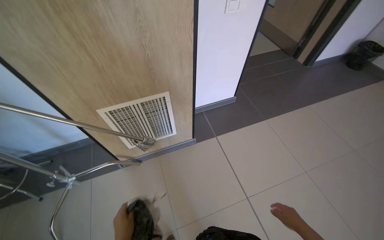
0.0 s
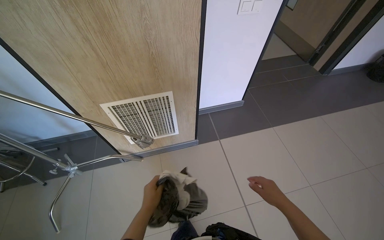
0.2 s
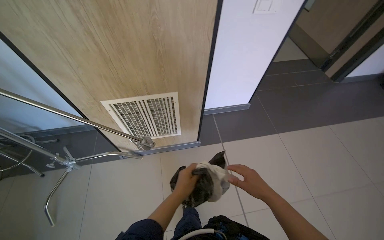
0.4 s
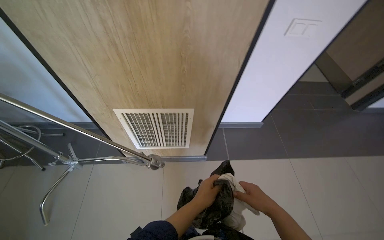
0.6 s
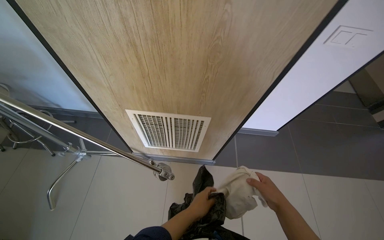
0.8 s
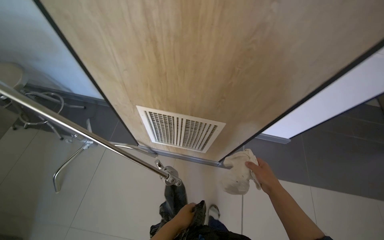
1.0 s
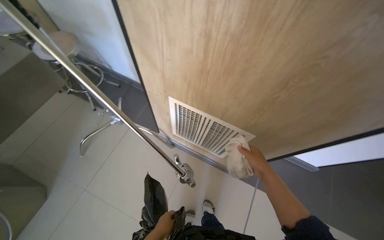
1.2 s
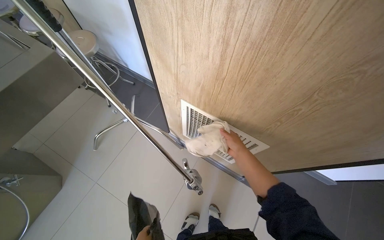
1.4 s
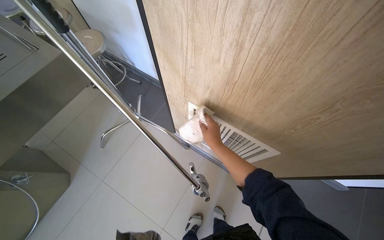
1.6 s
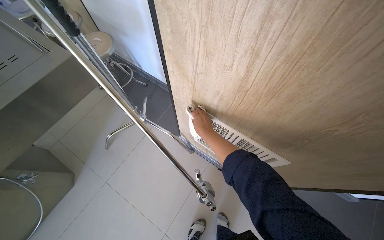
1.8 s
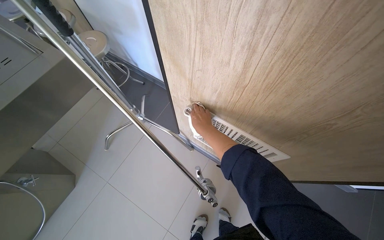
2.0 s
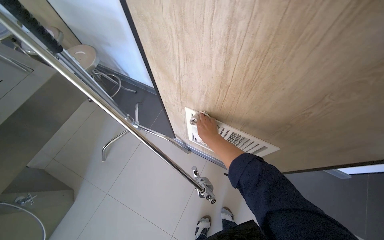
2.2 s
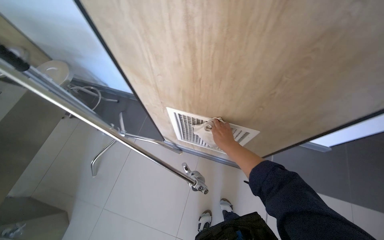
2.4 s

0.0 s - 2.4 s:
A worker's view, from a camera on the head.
Job: wiping surfaces.
The whole recording: Wiping various surfaces in the room. The worker wipes various surfaces in the room, including tables, chairs, and trays, with a white cloth.
0.0 s - 1.2 s: The wearer's head swings about 45 degrees to the left.
1.2 s - 2.4 s: The right hand shifts roughly 15 cm to the left and up the picture.

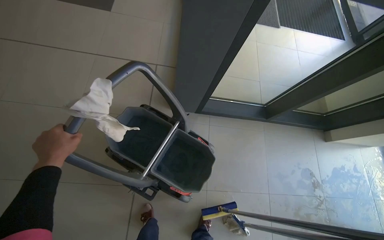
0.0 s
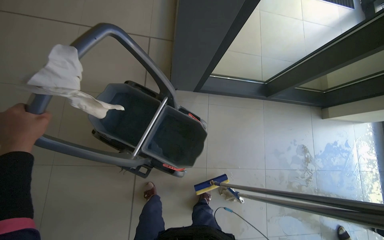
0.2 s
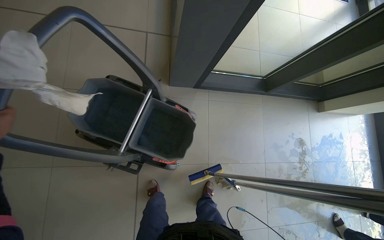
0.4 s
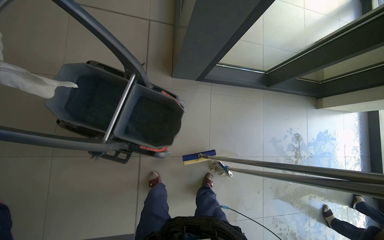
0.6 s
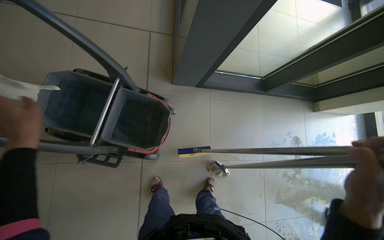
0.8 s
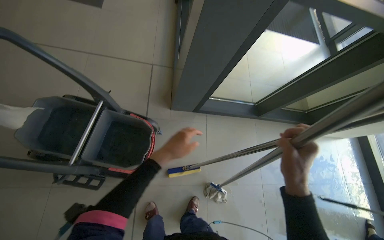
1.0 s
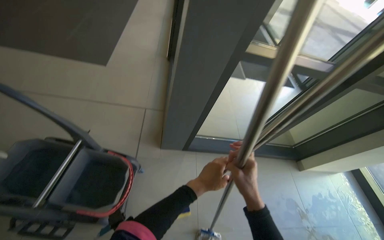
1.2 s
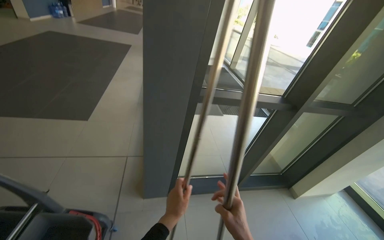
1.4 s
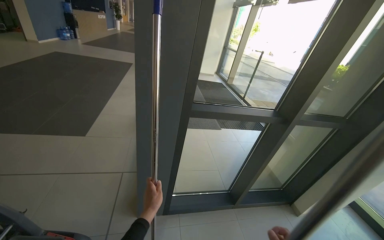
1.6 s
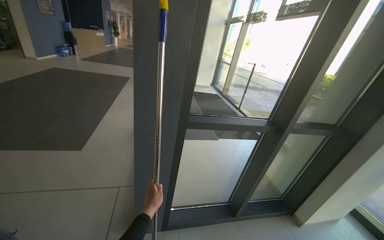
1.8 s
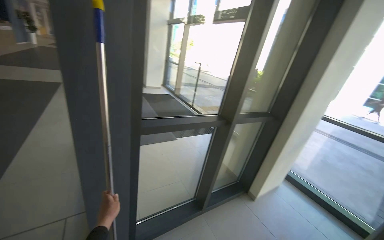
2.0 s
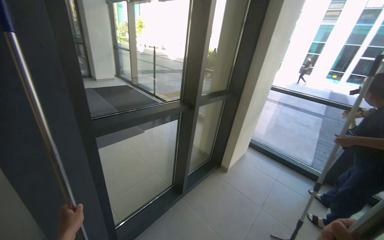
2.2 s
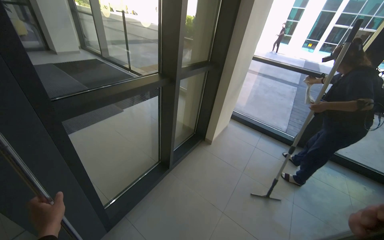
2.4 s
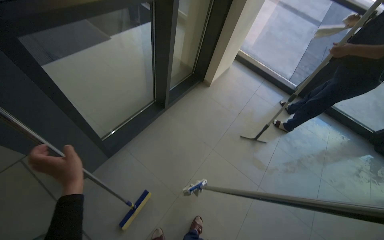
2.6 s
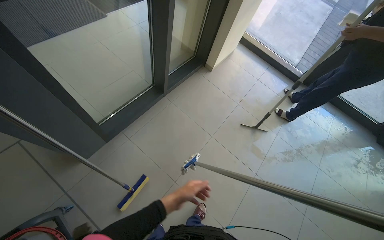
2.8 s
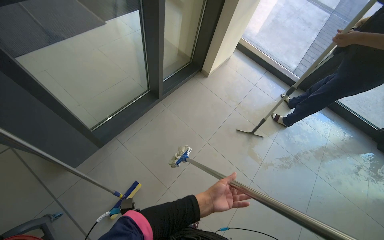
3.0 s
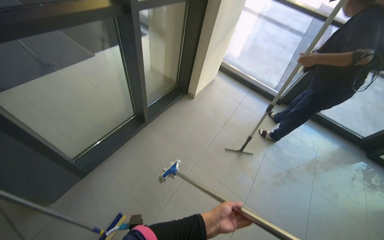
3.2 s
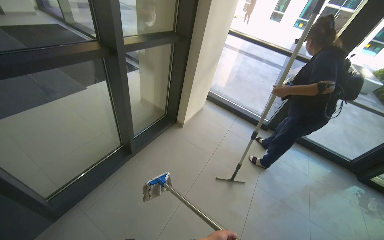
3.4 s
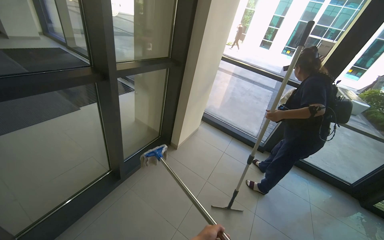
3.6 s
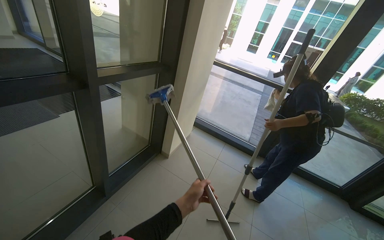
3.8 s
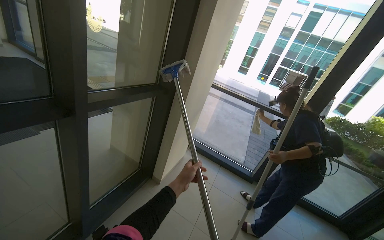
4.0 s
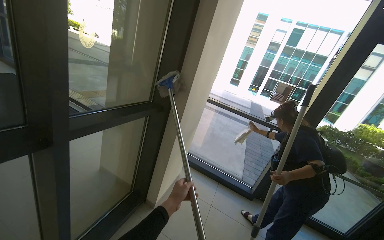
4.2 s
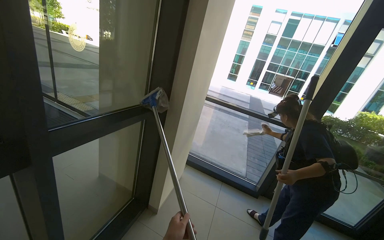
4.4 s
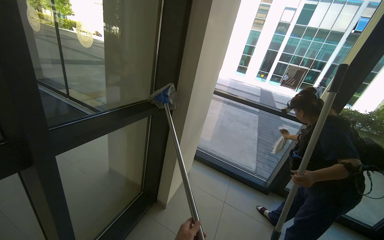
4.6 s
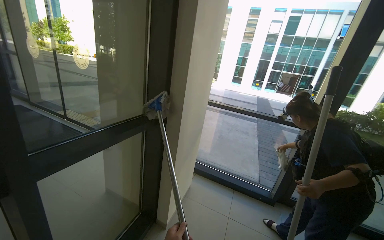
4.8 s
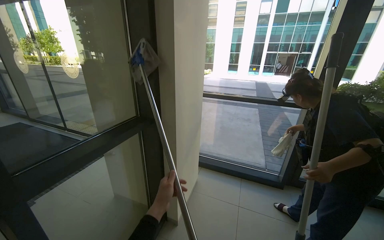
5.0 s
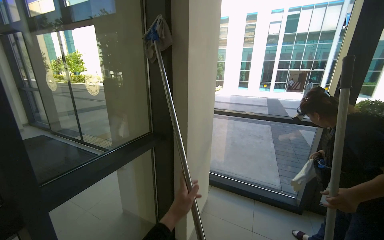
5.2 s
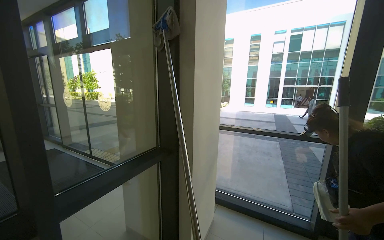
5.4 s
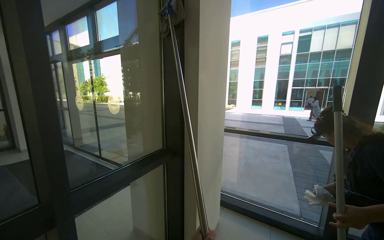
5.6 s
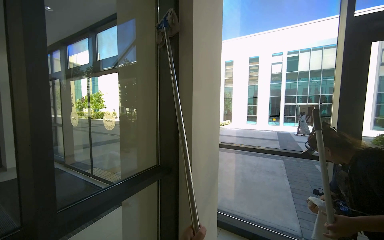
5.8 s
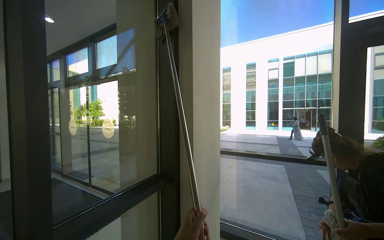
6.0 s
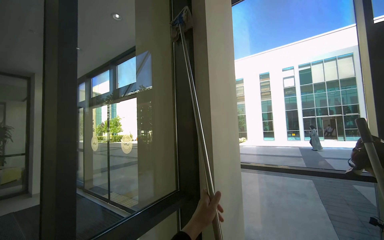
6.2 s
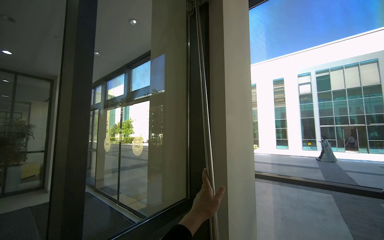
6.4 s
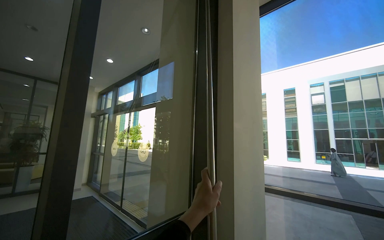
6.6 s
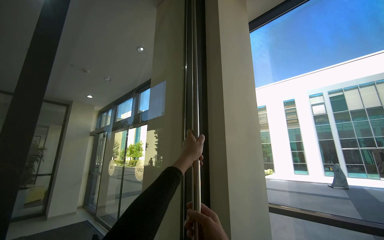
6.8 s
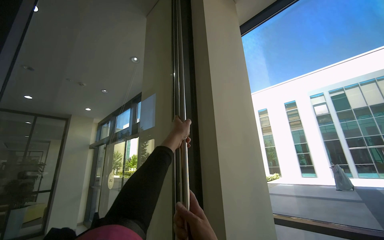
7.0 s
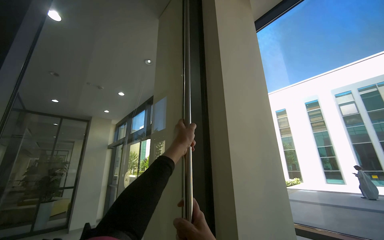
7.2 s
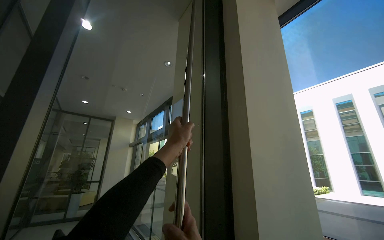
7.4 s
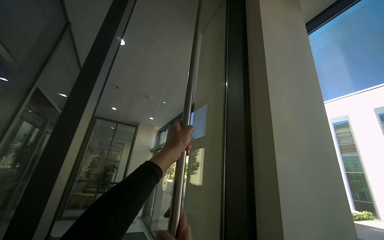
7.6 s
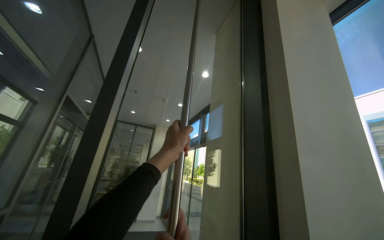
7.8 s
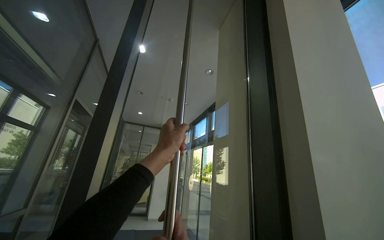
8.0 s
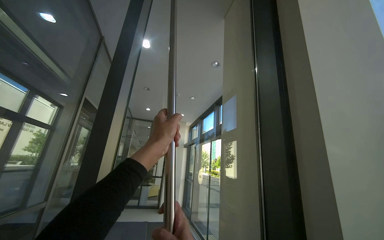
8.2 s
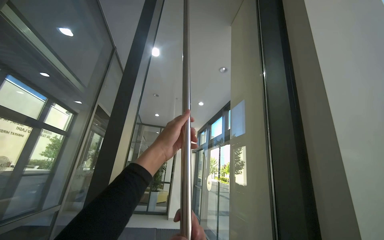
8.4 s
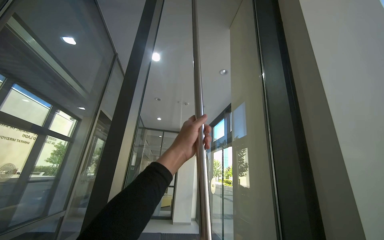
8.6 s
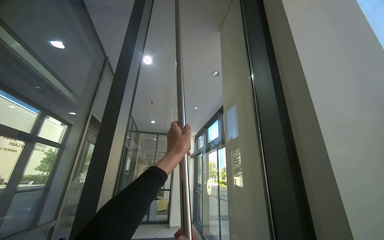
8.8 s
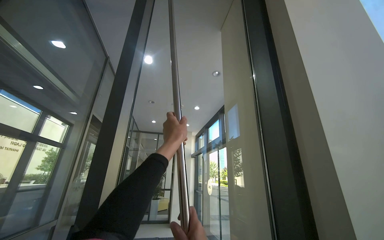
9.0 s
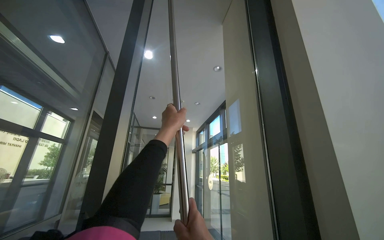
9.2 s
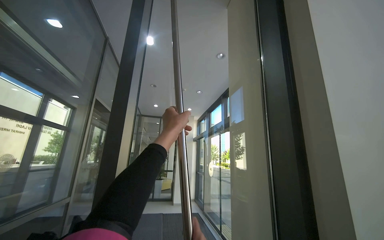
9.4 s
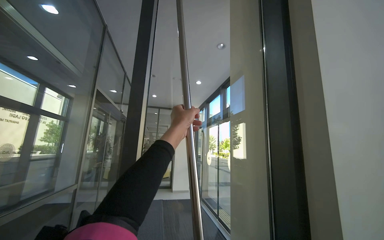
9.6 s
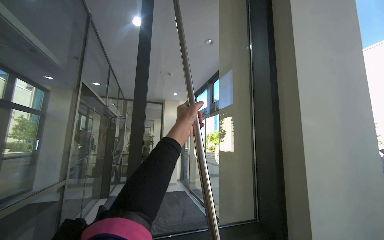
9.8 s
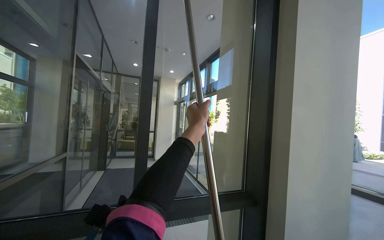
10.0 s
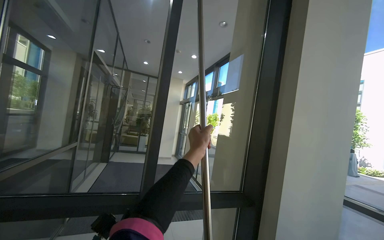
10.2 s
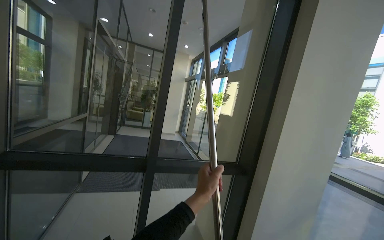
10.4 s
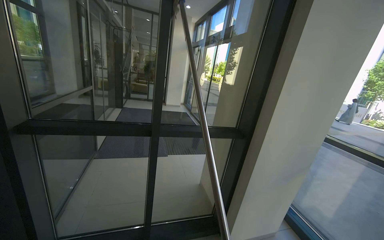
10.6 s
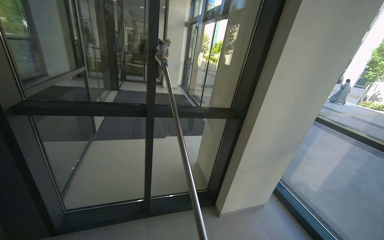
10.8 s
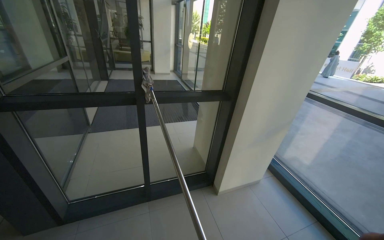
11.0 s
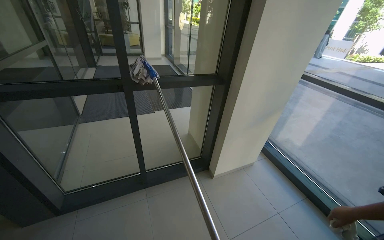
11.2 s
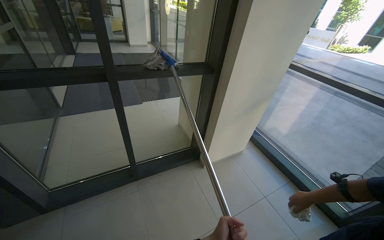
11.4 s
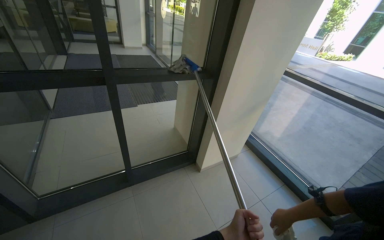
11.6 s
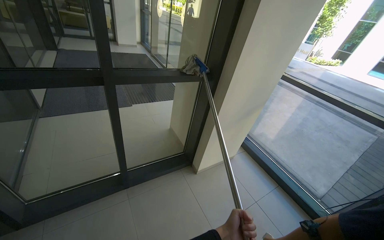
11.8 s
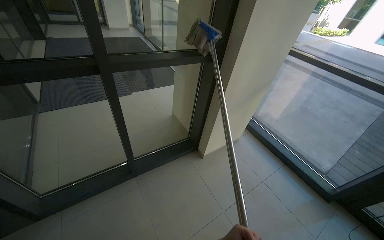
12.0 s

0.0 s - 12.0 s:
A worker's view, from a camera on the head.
Job: cleaning windows.
The whole recording: Mopping upper glass windows. The worker mops the upper sections of the glass windows with a long-handled mop.
0.0 s - 1.6 s: The head travels roughly 50 cm. The view tilts some 25 degrees upward.
1.6 s - 3.0 s: The wearer looks about 40 degrees further to the right. The camera pitches downward, by approximately 40 degrees.
3.0 s - 4.4 s: The wearer moves approximately 50 cm. The view pans to the right by approximately 15 degrees. The camera pitches upward, by roughly 35 degrees.
4.4 s - 6.0 s: The view tips upward by about 20 degrees.
6.0 s - 7.6 s: The camera is aimed some 35 degrees further to the left. The view tips upward by approximately 20 degrees.
9.0 s - 10.4 s: The view tilts some 30 degrees downward. The left hand goes approximately 30 cm down the picture.
10.4 s - 12.0 s: The head rotates about 15 degrees to the right. The camera pitches downward, by about 40 degrees.

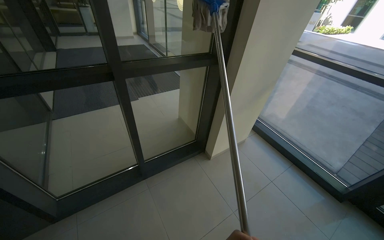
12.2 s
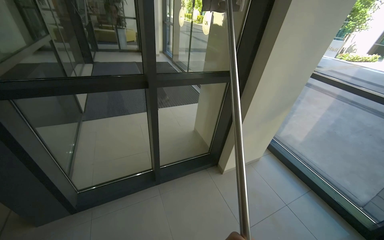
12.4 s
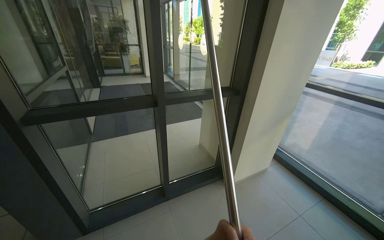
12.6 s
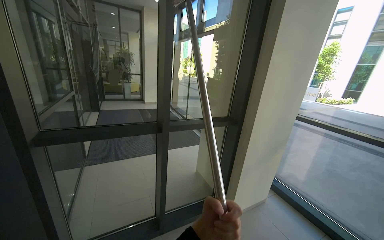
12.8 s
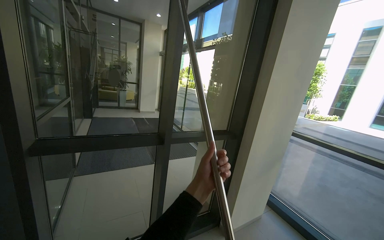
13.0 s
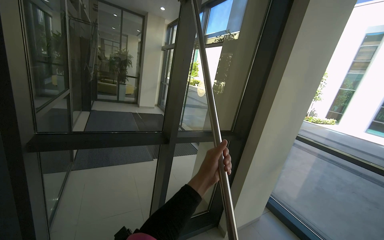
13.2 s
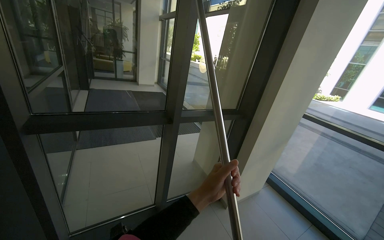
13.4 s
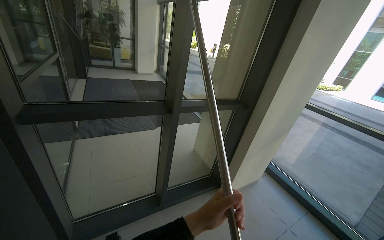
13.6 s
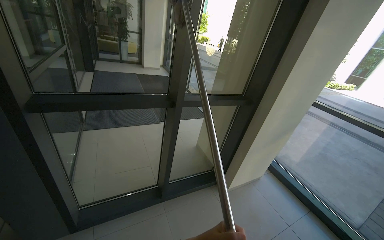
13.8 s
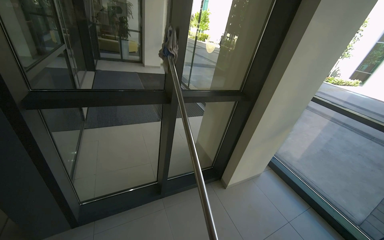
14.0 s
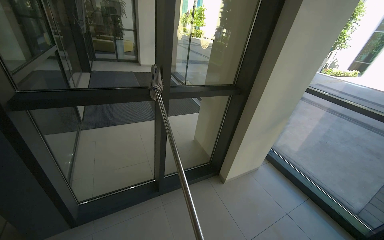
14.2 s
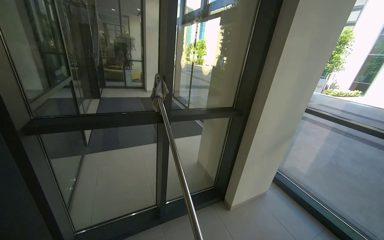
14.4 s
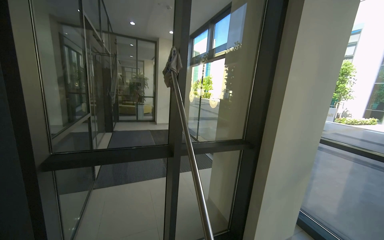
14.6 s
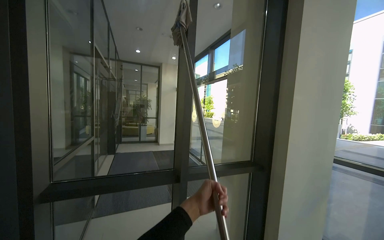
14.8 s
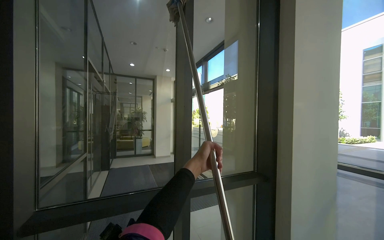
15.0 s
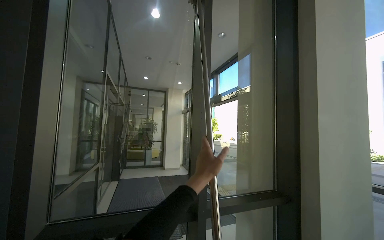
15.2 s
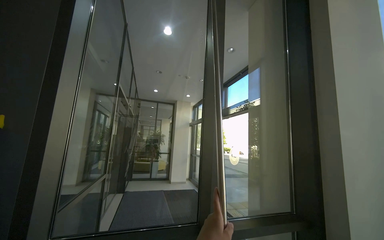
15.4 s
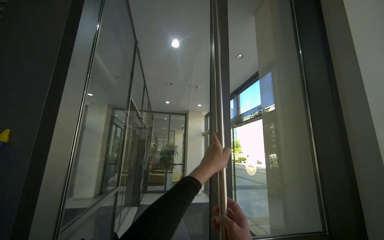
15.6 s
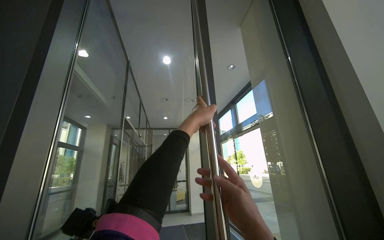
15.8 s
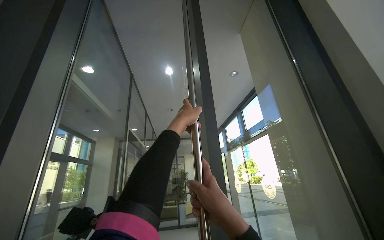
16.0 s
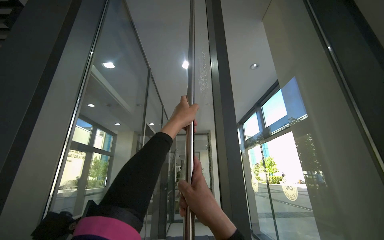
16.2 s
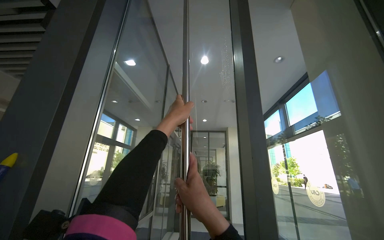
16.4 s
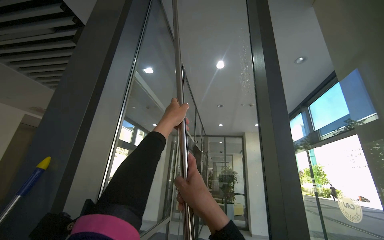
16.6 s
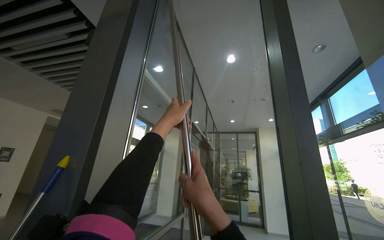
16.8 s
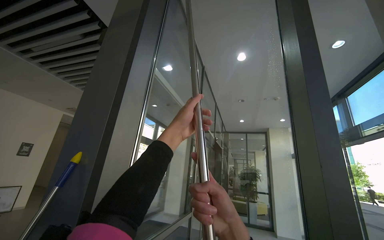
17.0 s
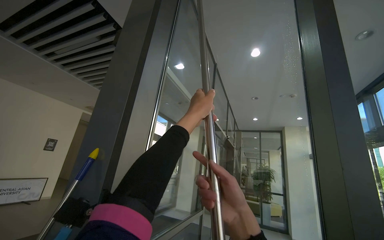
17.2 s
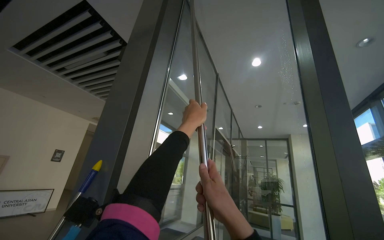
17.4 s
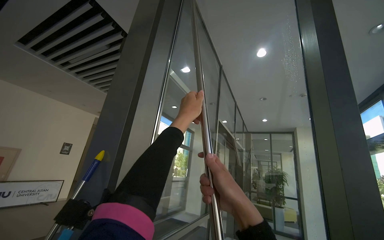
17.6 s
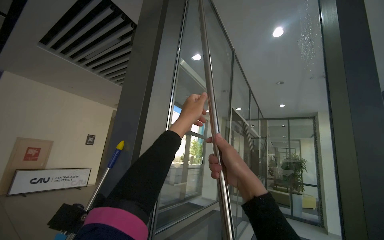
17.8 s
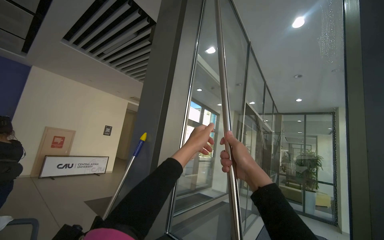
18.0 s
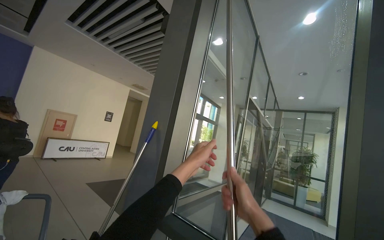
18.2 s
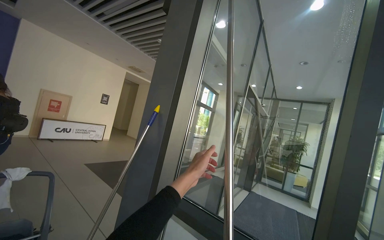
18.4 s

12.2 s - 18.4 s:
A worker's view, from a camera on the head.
Job: cleaning windows.
The whole recording: Mopping upper glass windows. The worker mops the upper sections of the glass windows with a long-handled mop.
13.8 s - 15.4 s: The camera pitches upward, by about 40 degrees.
15.4 s - 16.8 s: The camera sweeps to the left, by roughly 30 degrees.
16.8 s - 18.4 s: The view swings some 20 degrees to the left. The view tilts some 15 degrees downward. The left hand is displaced down the picture by approximately 25 cm.
